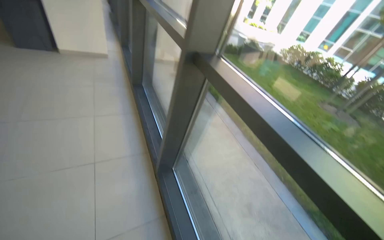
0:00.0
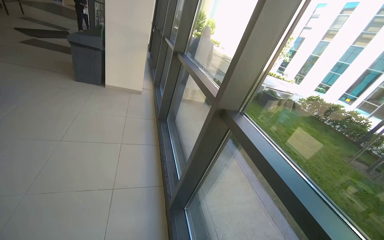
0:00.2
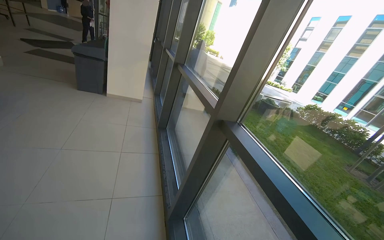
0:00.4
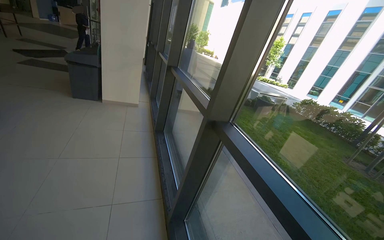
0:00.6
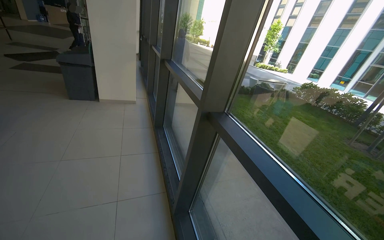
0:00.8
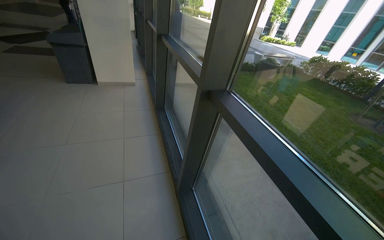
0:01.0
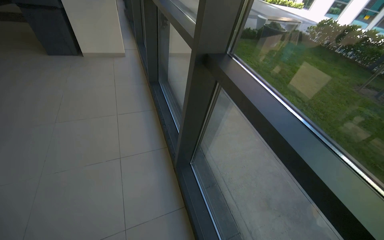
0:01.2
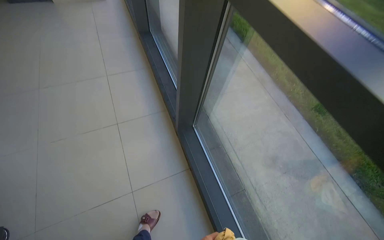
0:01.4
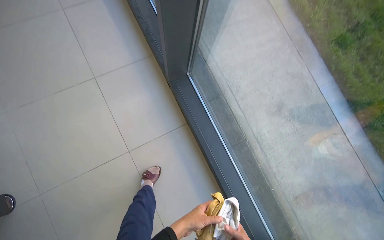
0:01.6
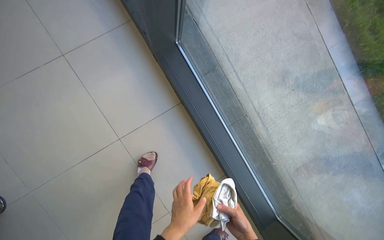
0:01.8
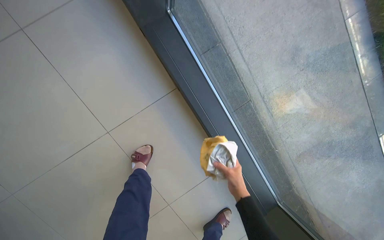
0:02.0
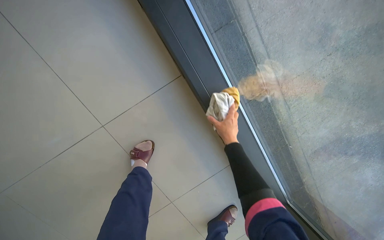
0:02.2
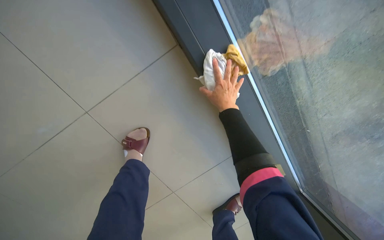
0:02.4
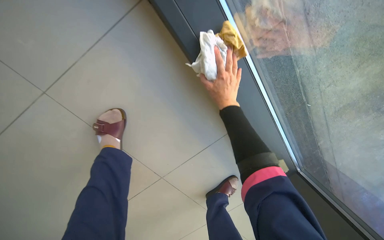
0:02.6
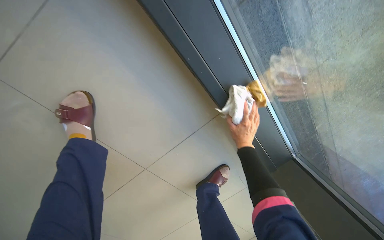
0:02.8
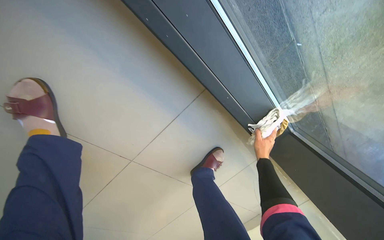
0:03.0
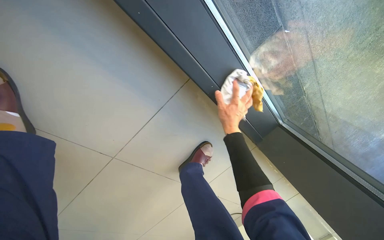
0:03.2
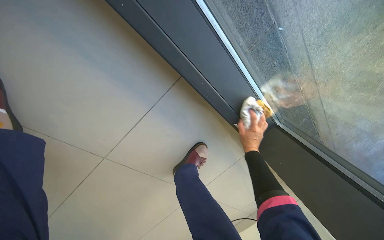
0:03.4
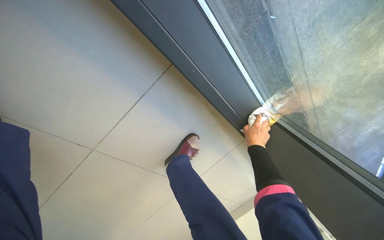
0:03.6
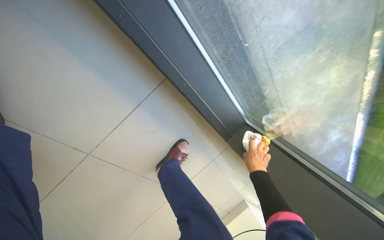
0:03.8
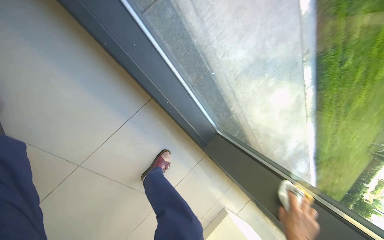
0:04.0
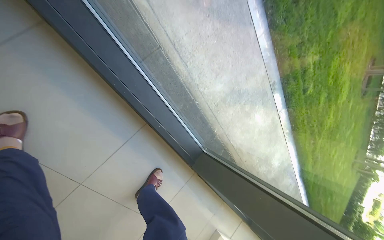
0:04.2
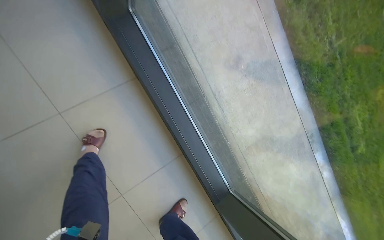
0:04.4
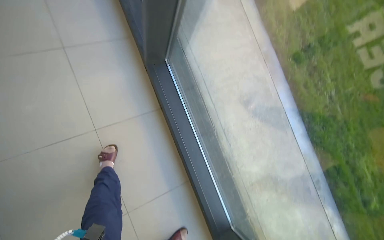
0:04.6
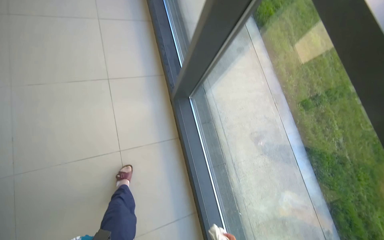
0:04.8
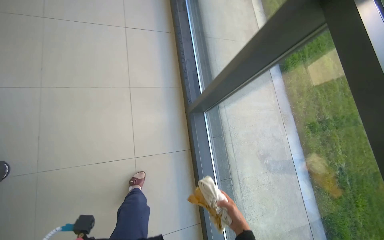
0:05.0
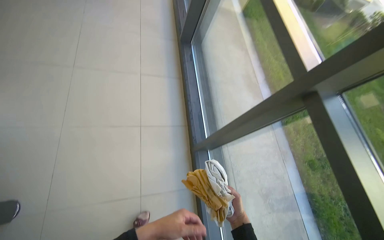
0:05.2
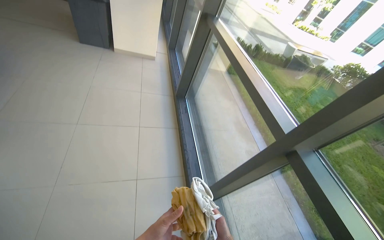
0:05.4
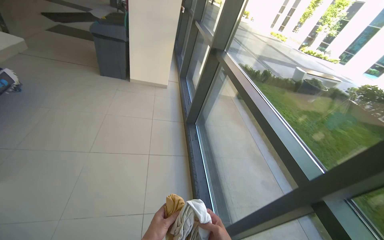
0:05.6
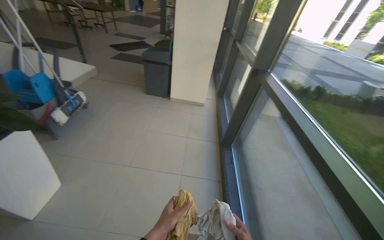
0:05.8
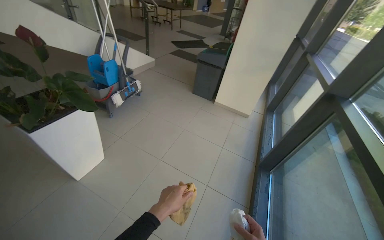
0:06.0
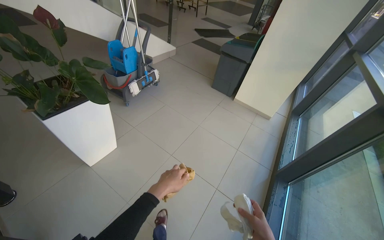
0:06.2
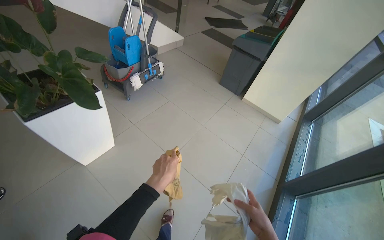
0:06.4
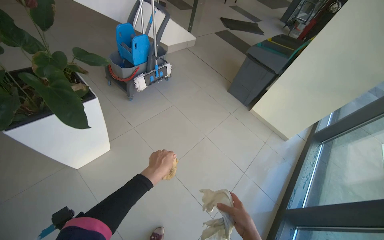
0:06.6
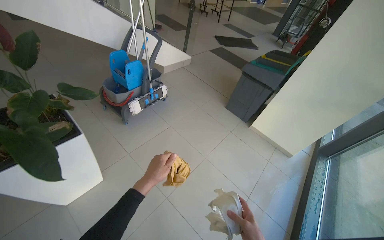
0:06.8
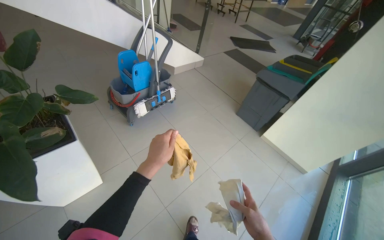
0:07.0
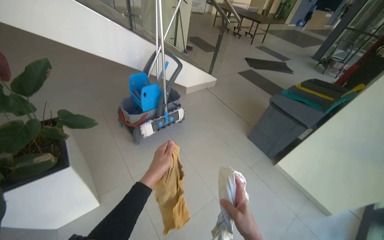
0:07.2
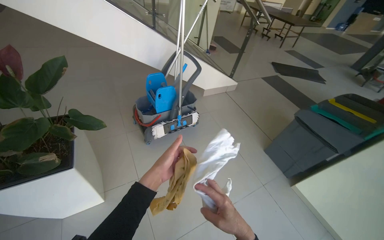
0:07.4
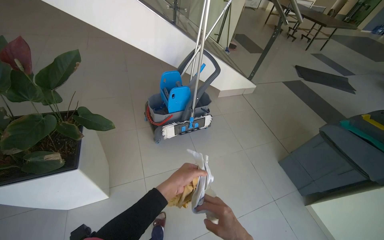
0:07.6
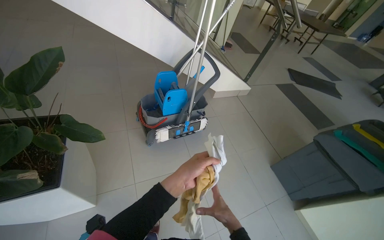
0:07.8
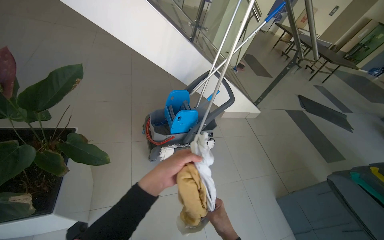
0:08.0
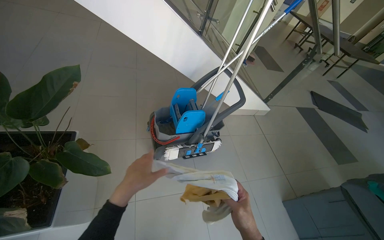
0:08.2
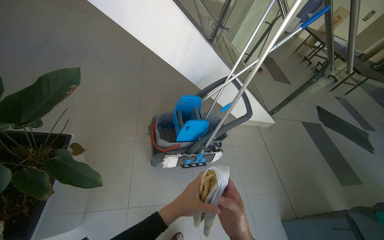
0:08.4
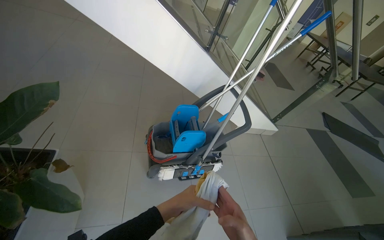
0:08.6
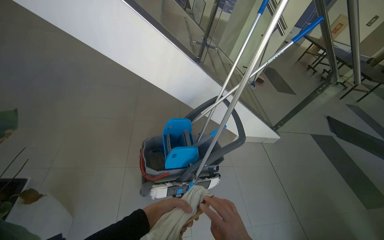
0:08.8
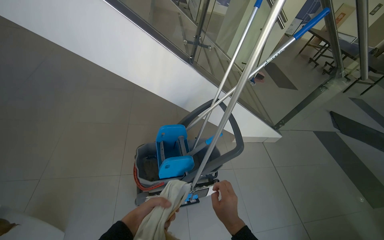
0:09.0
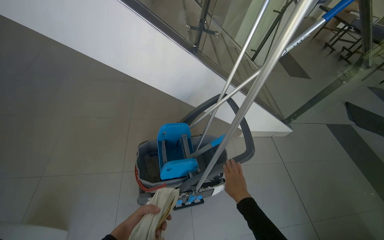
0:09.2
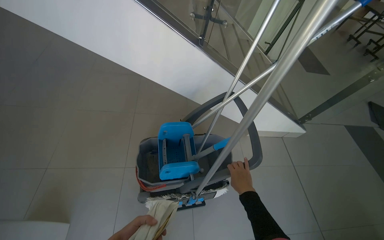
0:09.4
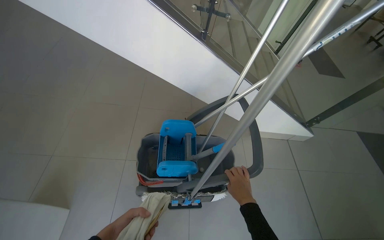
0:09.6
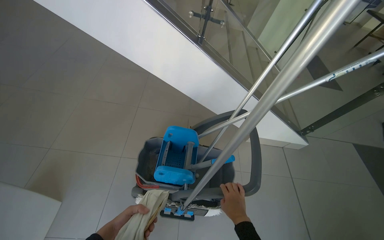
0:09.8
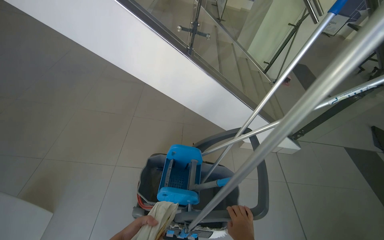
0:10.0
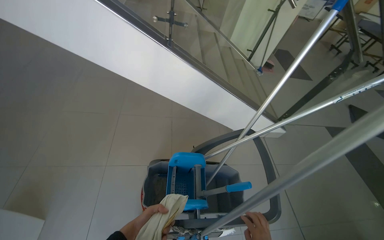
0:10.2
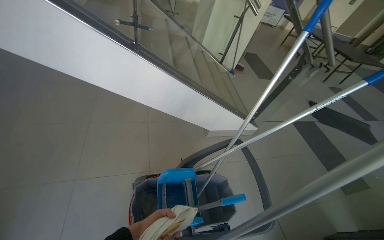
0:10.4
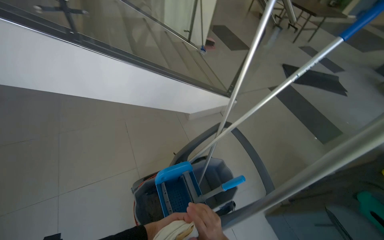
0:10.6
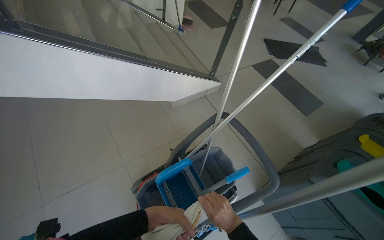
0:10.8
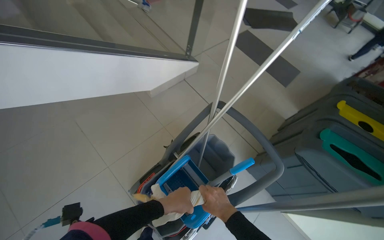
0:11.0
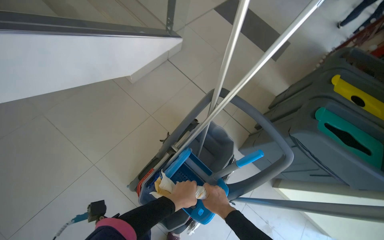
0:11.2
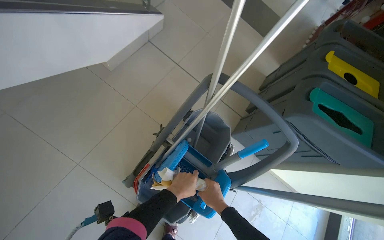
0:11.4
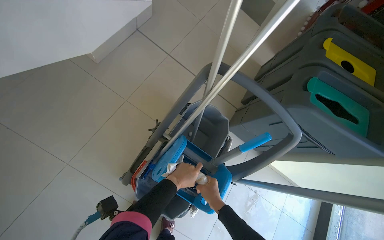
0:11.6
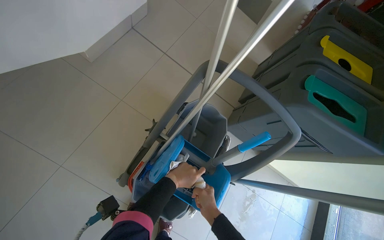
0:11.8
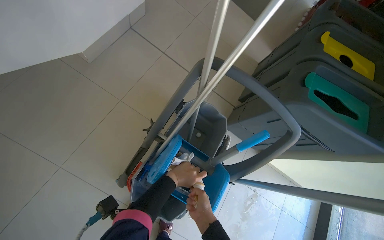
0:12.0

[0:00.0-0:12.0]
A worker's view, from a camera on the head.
Job: cleaning windows.
The whole recording: Wiping window frames and glass. The worker wipes the frames and glass of the large windows with a cloth.
0:00.0 to 0:01.6: The view tips downward by approximately 40 degrees.
0:01.6 to 0:03.0: The camera is carried some 70 cm. The view tilts about 45 degrees downward.
0:03.0 to 0:04.4: The head travels roughly 50 cm. The wearer looks approximately 35 degrees further upward.
0:04.4 to 0:06.0: The wearer moves some 90 cm. The head turns to the left by approximately 50 degrees. The camera pitches upward, by roughly 60 degrees.
0:06.0 to 0:07.6: The wearer moves approximately 1 m. The head rotates some 45 degrees to the left.
0:07.6 to 0:09.0: The wearer moves approximately 60 cm.
0:09.0 to 0:10.4: The camera is carried about 40 cm.
0:10.4 to 0:12.0: The camera travels about 40 cm. The wearer's head swings some 50 degrees to the right. The view tilts approximately 40 degrees downward.

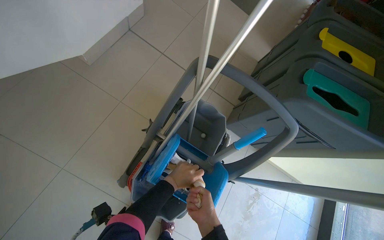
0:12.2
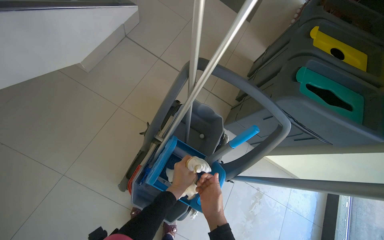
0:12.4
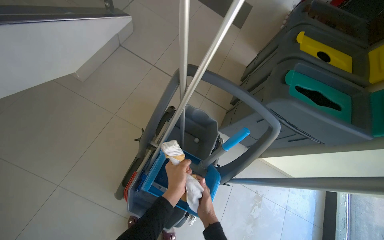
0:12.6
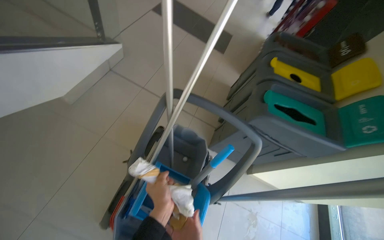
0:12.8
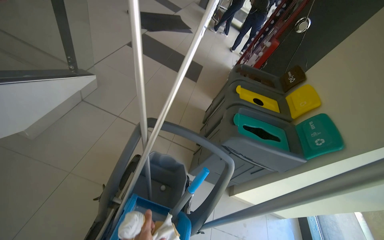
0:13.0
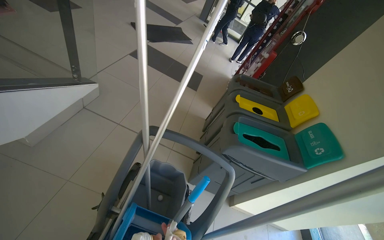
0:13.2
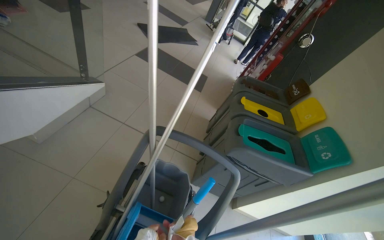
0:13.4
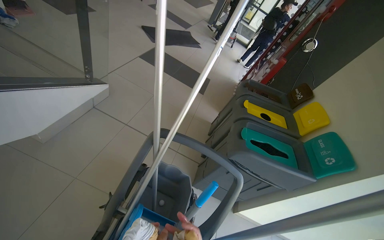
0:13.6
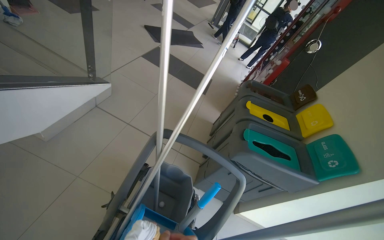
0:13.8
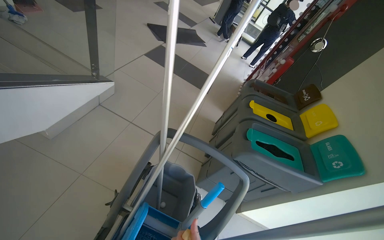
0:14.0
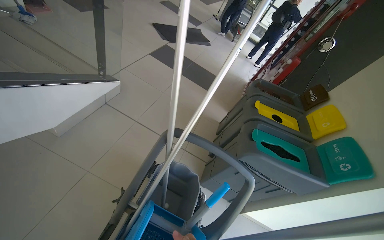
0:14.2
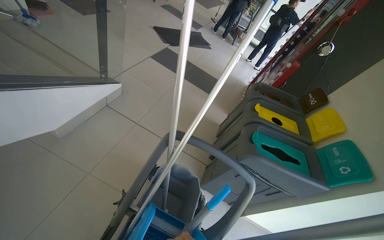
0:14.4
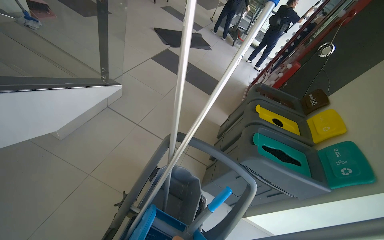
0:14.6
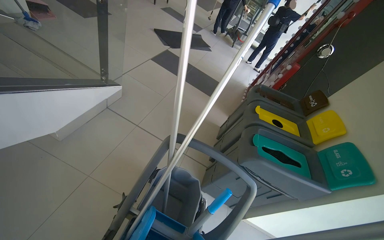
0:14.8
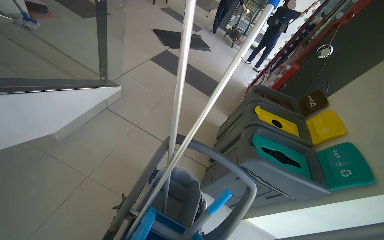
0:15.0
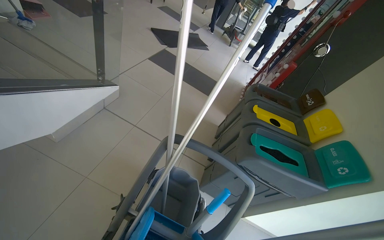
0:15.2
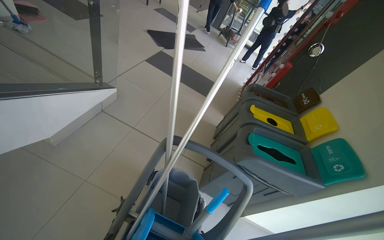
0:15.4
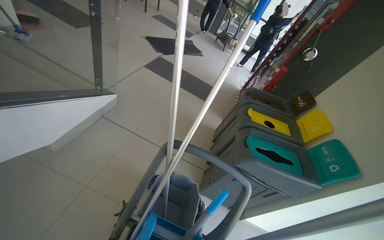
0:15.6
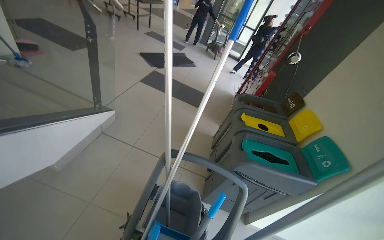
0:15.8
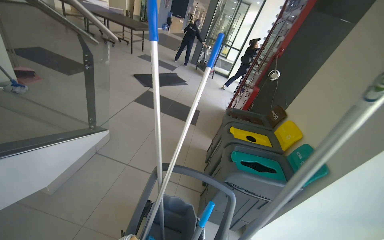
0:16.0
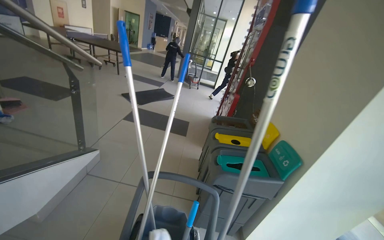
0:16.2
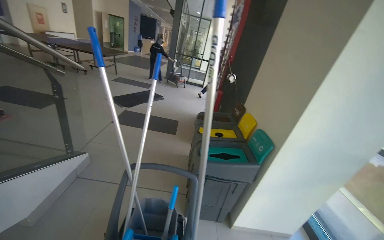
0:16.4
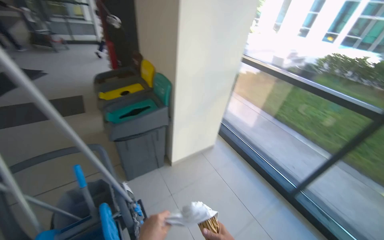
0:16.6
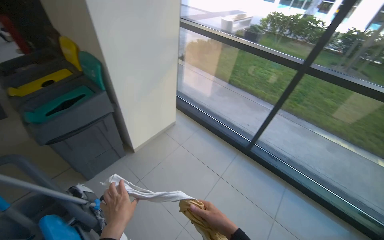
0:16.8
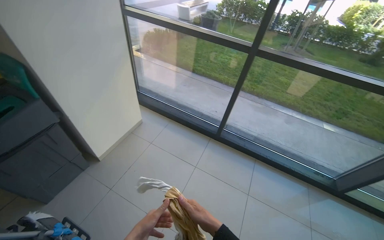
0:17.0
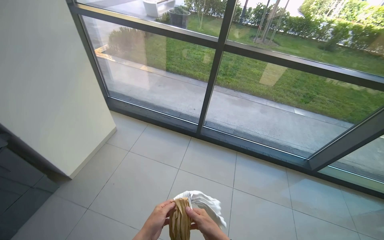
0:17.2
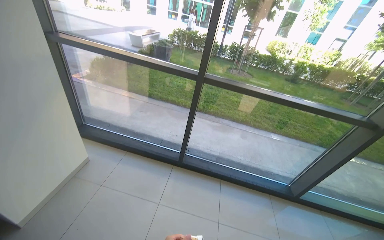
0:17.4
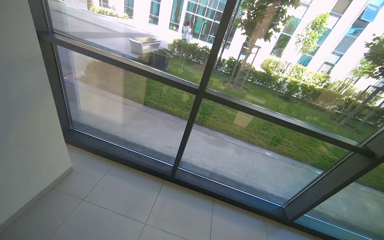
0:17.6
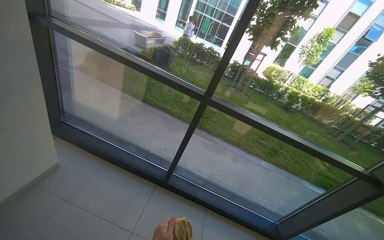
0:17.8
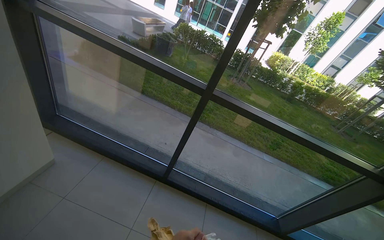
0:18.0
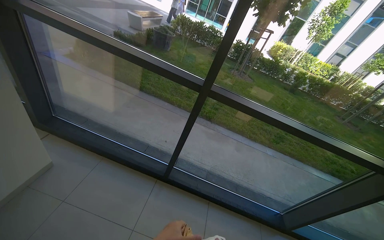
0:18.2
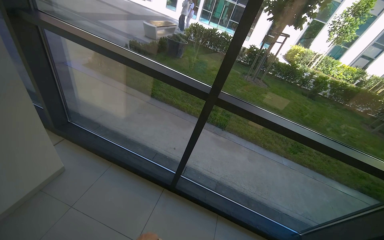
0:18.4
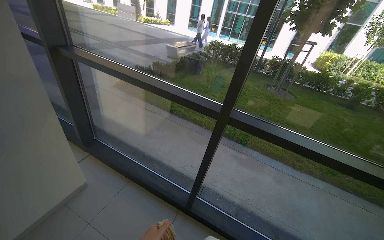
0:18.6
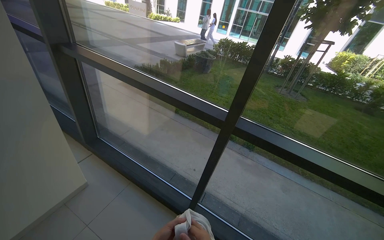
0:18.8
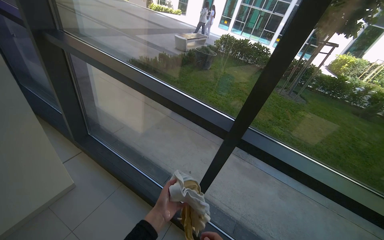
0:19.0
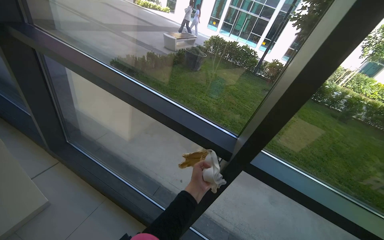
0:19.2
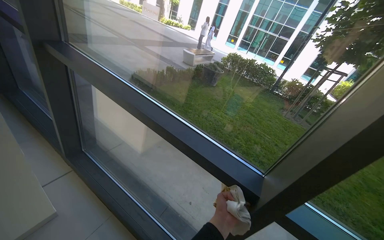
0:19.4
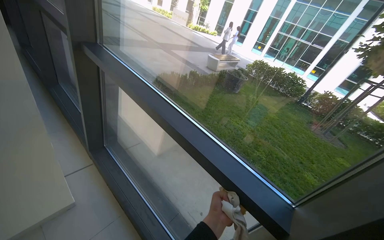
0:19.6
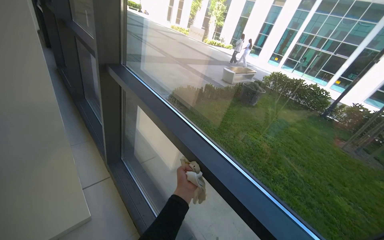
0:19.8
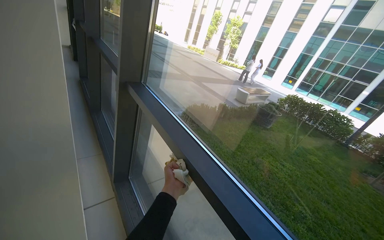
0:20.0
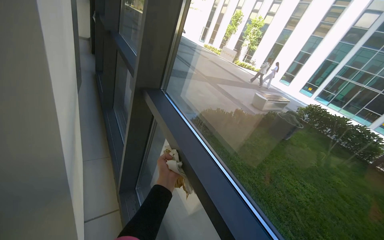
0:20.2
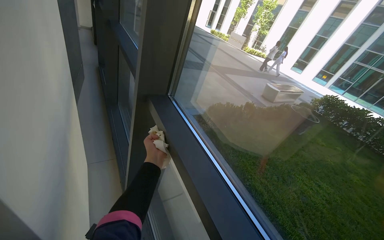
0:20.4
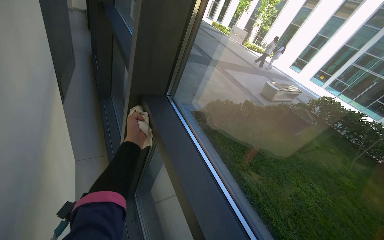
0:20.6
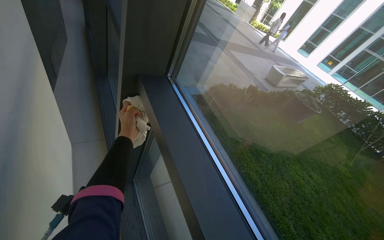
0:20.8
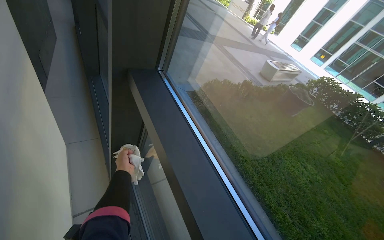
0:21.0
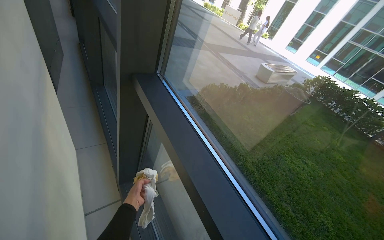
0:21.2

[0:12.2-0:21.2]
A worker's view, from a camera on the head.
Job: cleaning windows.
The whole recording: Wiping window frames and glass. The worker wipes the frames and glass of the large windows with a cloth.
0:12.2 to 0:13.8: The view tips upward by approximately 25 degrees.
0:15.2 to 0:16.6: The camera is carried approximately 60 cm. The head rotates some 55 degrees to the right.
0:16.6 to 0:18.2: The head travels approximately 60 cm. The wearer looks some 45 degrees further to the right.
0:18.2 to 0:19.8: The camera is carried about 60 cm. The wearer's head swings some 30 degrees to the left. The view tips upward by some 15 degrees.
